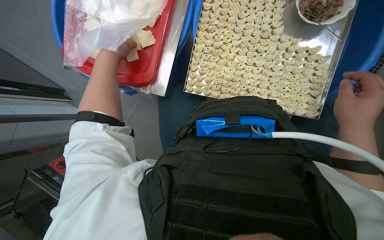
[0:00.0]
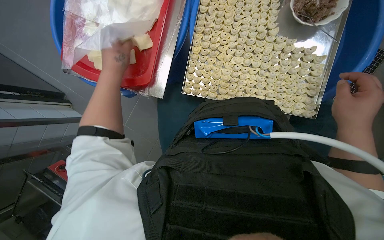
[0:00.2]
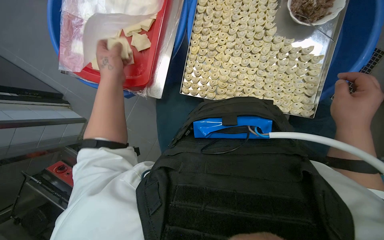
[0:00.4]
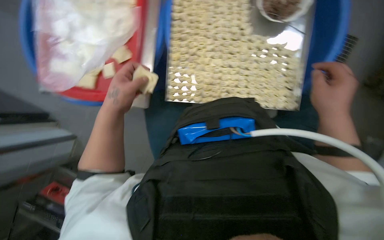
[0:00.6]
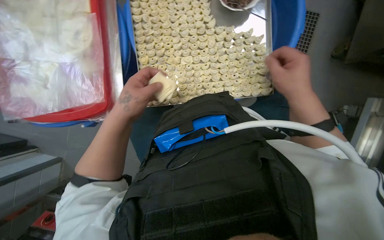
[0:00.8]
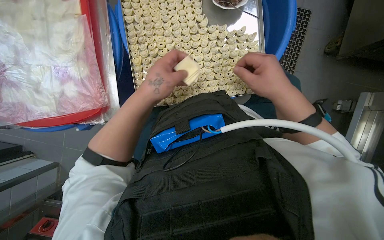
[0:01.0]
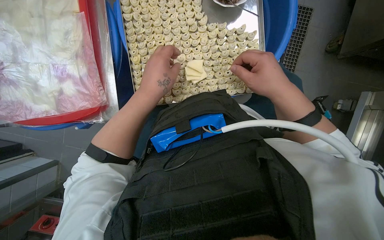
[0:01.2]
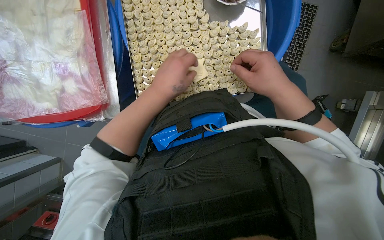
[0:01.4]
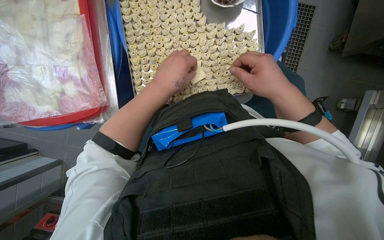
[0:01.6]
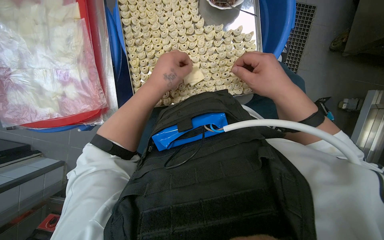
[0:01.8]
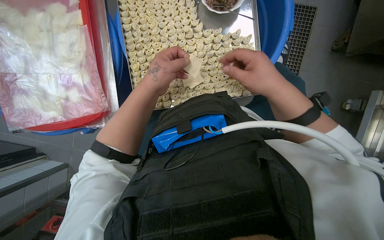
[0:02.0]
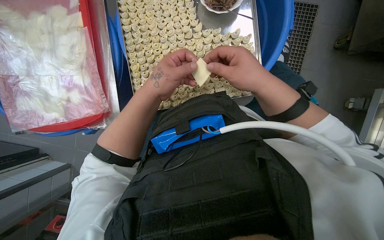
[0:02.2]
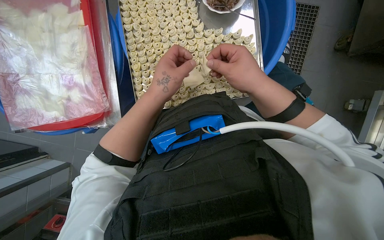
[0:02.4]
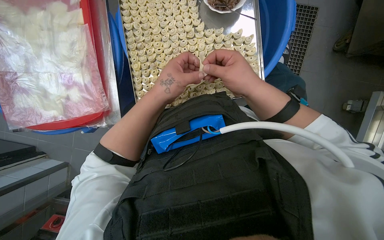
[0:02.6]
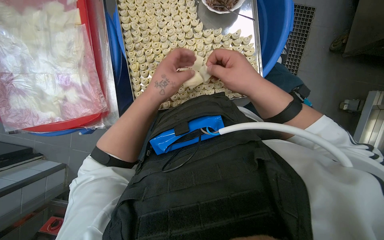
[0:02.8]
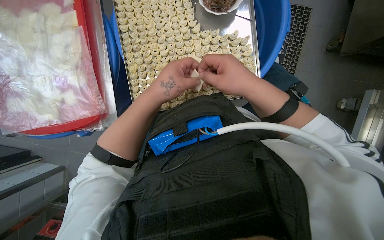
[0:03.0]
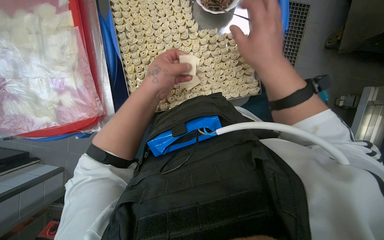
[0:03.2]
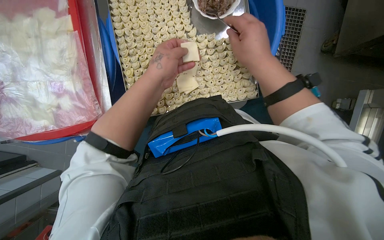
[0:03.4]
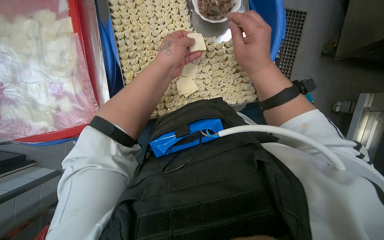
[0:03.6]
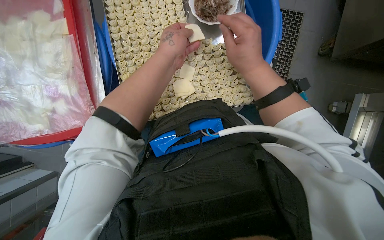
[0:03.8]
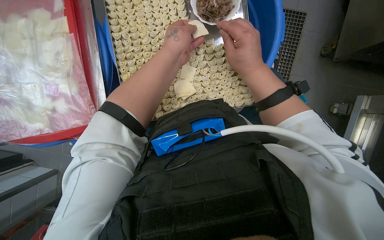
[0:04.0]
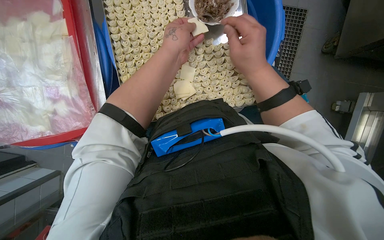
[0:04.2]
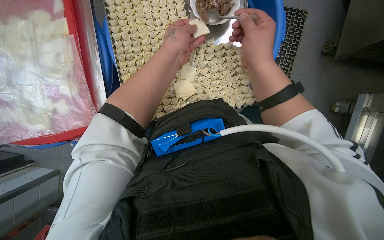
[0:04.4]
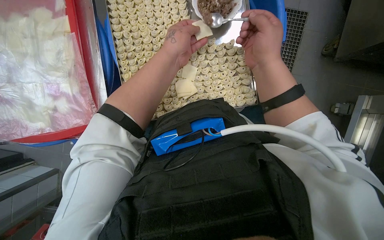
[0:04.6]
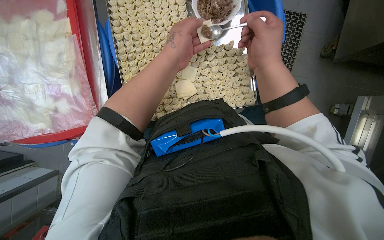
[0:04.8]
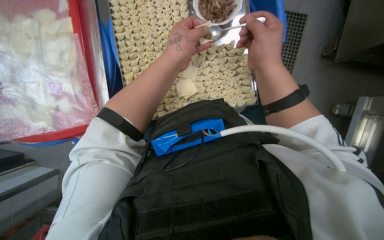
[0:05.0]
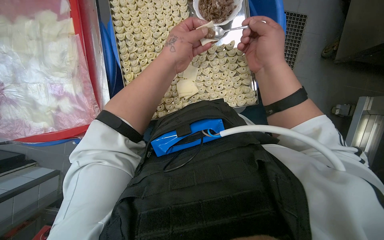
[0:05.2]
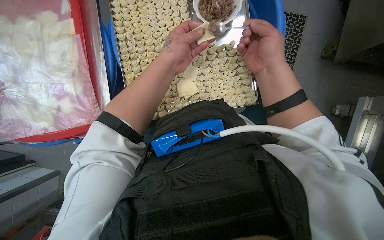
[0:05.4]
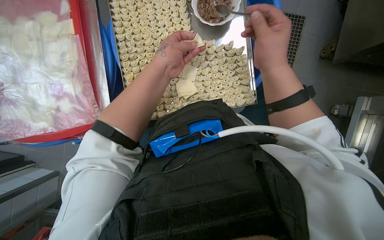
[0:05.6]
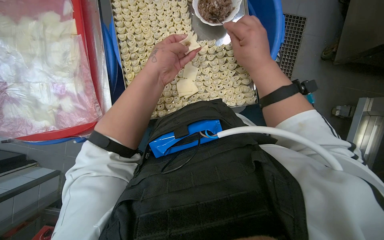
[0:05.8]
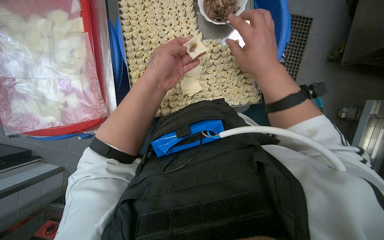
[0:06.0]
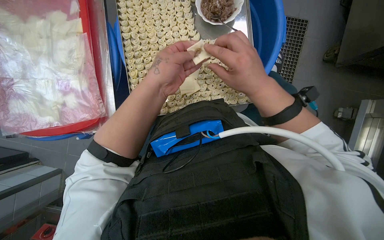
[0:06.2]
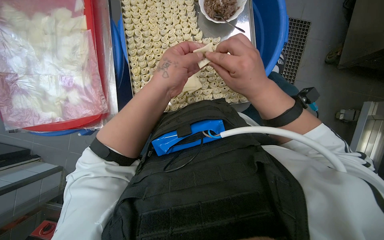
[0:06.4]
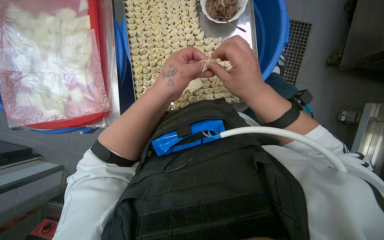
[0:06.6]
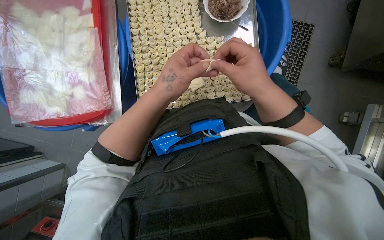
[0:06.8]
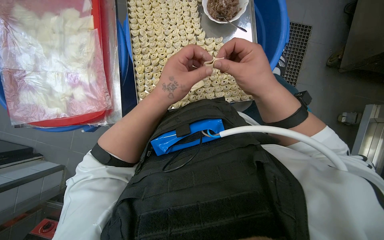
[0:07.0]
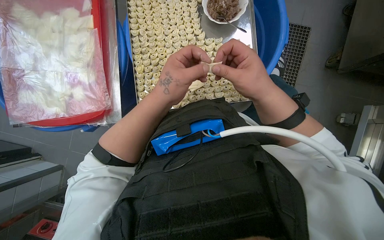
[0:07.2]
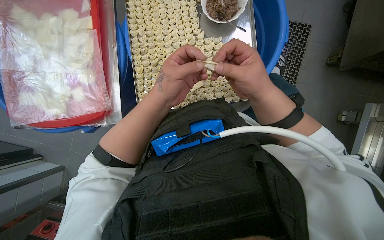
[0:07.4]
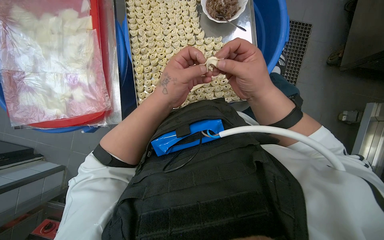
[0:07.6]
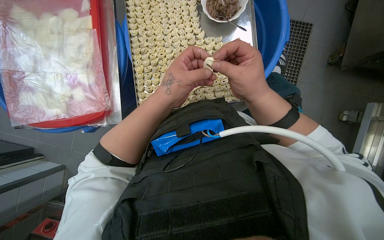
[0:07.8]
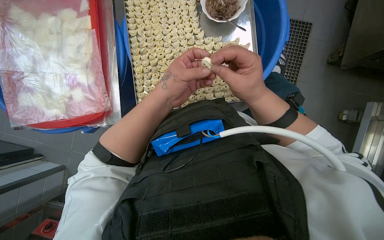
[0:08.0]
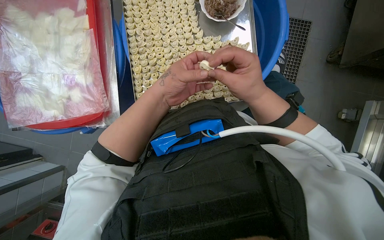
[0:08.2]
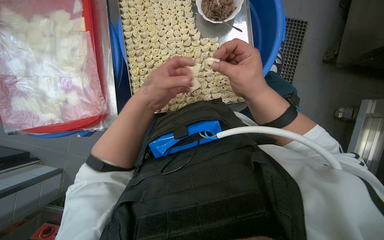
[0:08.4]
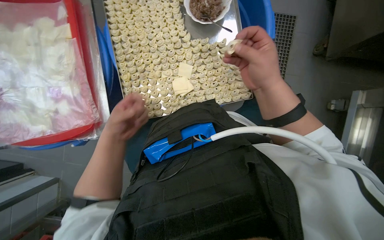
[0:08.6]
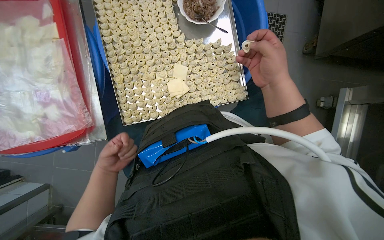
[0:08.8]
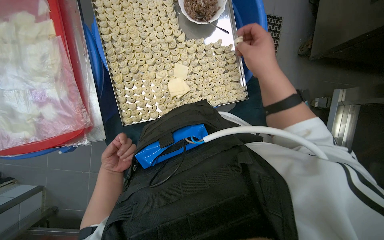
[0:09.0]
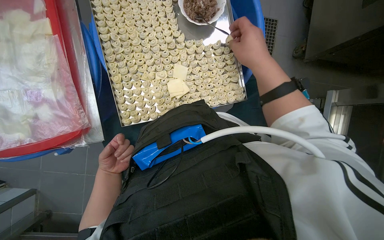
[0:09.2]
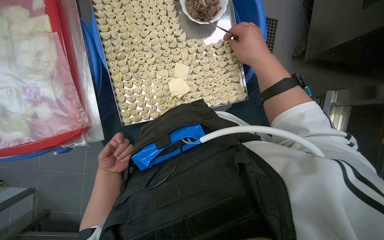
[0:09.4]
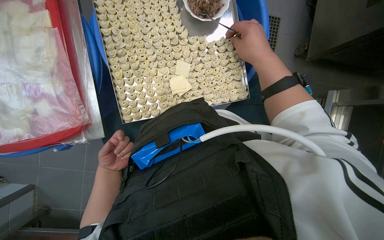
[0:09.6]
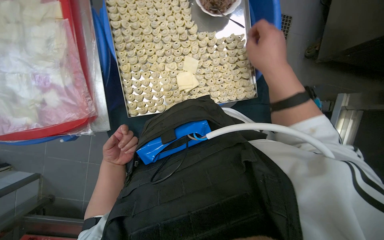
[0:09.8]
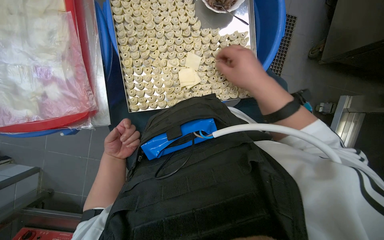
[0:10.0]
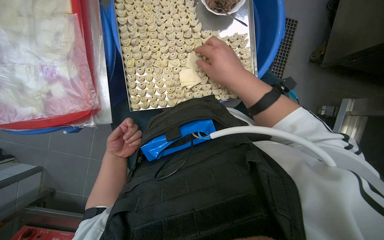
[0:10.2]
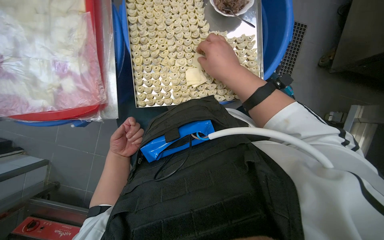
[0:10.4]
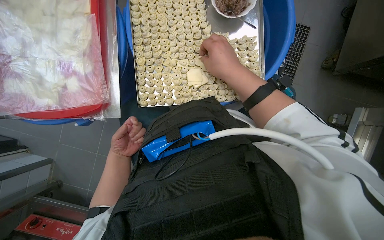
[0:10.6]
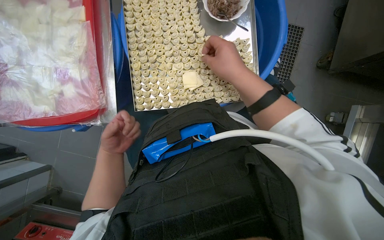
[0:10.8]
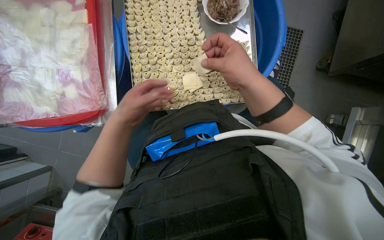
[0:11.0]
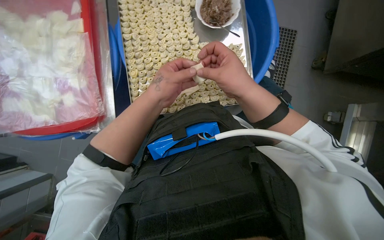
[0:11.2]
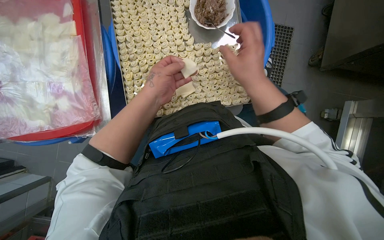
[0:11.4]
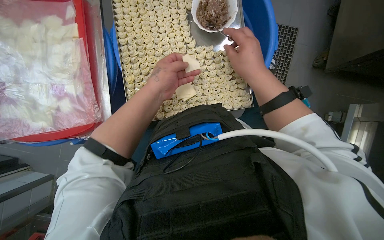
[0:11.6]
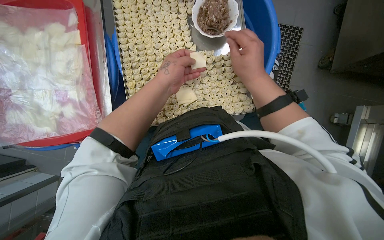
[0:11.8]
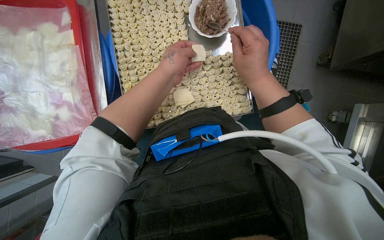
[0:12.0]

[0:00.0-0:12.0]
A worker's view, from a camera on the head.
Job: preparing food.
The whole recording: Making dumplings with meat filling. The worker picks up dough, fills it with meat, folds it, and places the finished dumpling on a tray.
0:00.0 to 0:01.6: The left hand is displaced to the right by about 25 cm.
0:01.6 to 0:03.0: The hands work in one place, with small movements.
0:03.0 to 0:04.4: The hands both shift up the picture by about 10 cm.
0:04.4 to 0:06.0: The left hand goes roughly 10 cm down the picture.
0:06.0 to 0:07.6: The hands stay close to where they were, moving slightly.
0:07.6 to 0:09.0: The left hand goes approximately 30 cm farther from the camera, to the left and down the picture.
0:09.0 to 0:10.4: The right hand moves to the left, about 15 cm.
0:10.4 to 0:12.0: The left hand moves up the picture, to the right and nearer to the camera, approximately 40 cm, while the right hand is displaced to the right by about 10 cm.

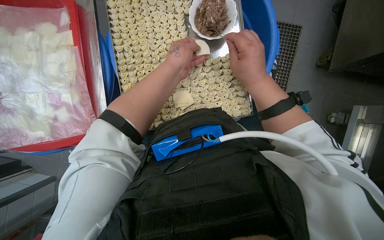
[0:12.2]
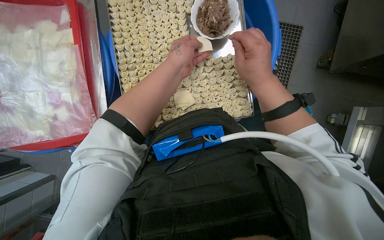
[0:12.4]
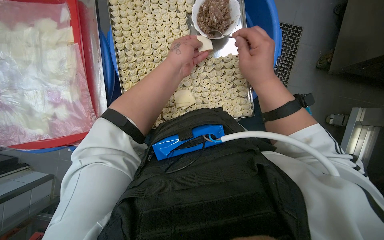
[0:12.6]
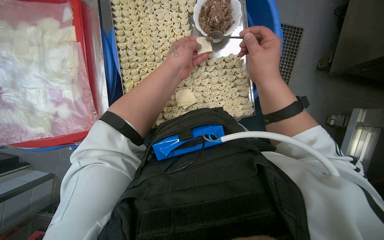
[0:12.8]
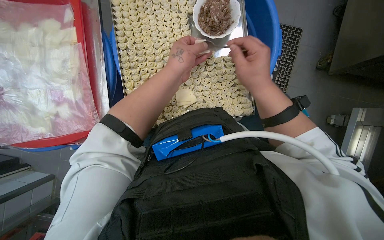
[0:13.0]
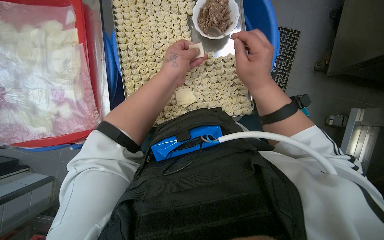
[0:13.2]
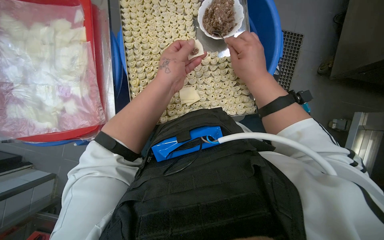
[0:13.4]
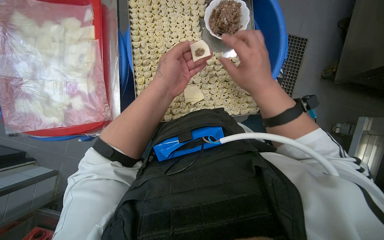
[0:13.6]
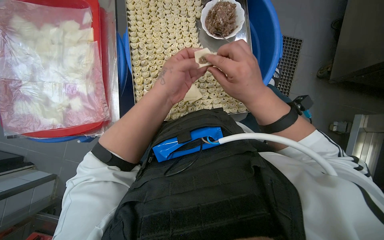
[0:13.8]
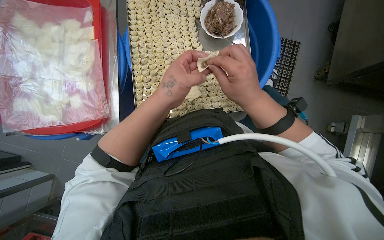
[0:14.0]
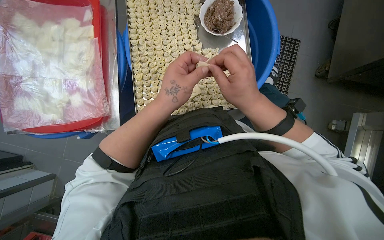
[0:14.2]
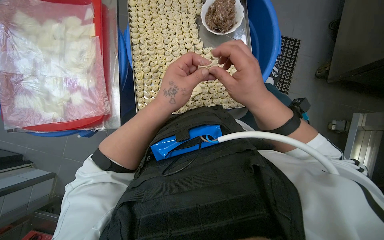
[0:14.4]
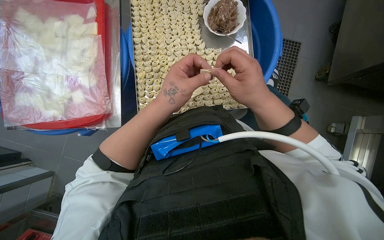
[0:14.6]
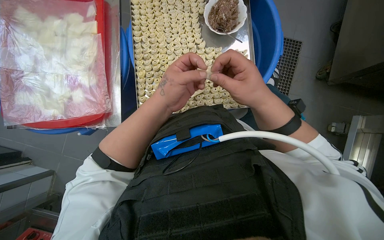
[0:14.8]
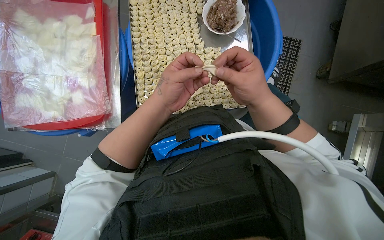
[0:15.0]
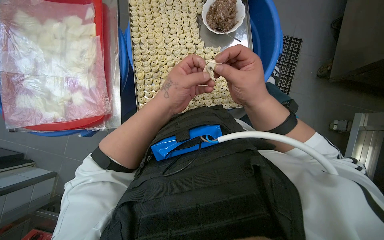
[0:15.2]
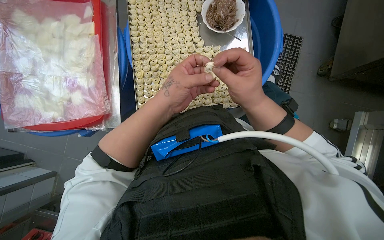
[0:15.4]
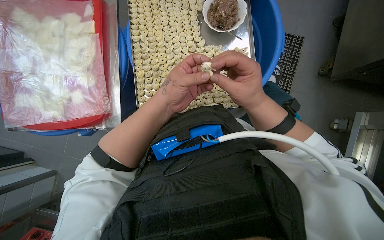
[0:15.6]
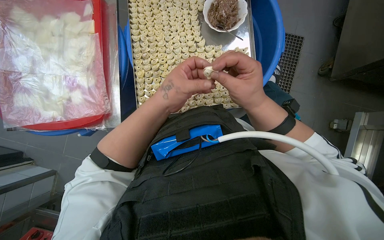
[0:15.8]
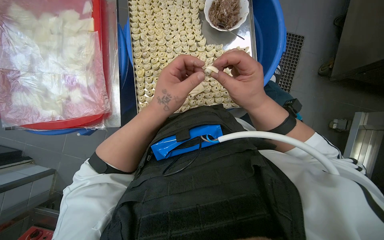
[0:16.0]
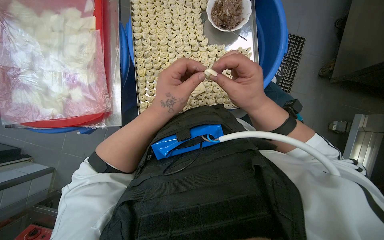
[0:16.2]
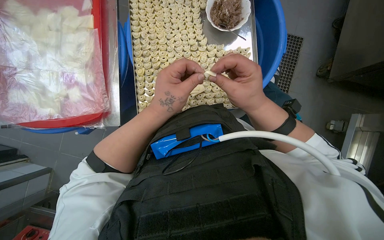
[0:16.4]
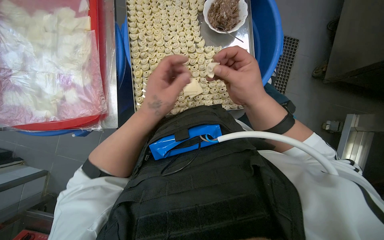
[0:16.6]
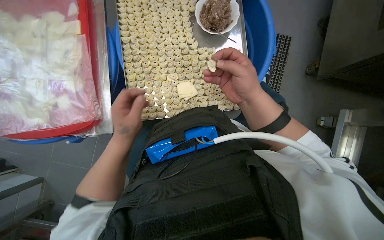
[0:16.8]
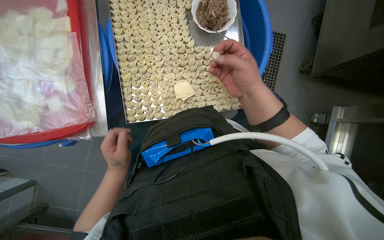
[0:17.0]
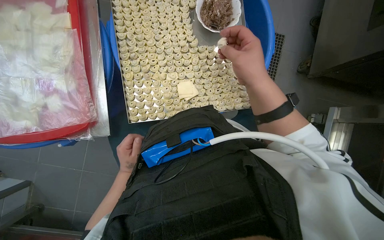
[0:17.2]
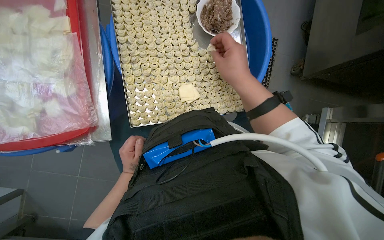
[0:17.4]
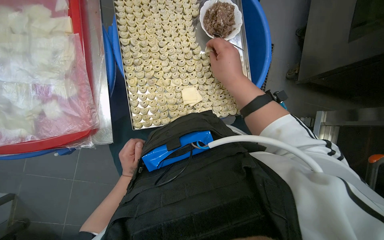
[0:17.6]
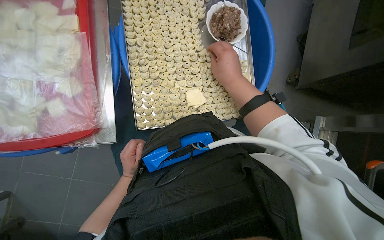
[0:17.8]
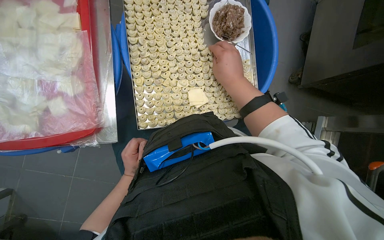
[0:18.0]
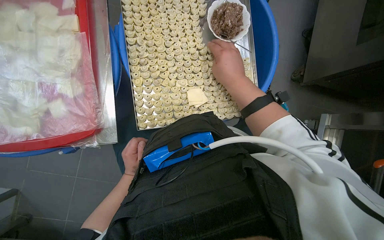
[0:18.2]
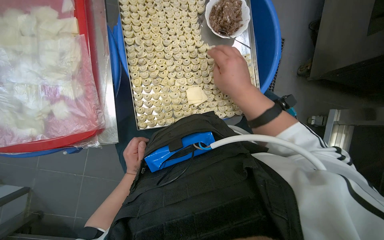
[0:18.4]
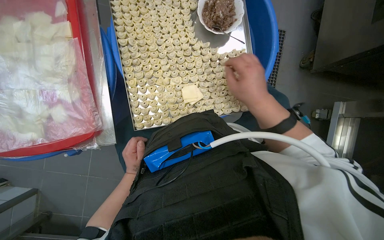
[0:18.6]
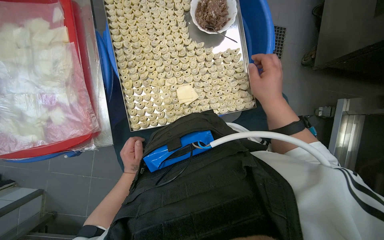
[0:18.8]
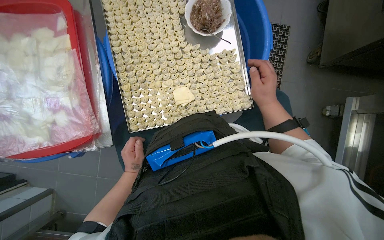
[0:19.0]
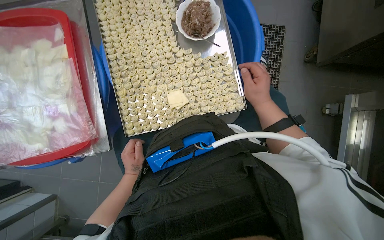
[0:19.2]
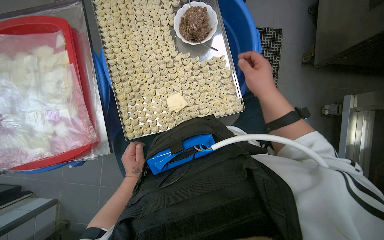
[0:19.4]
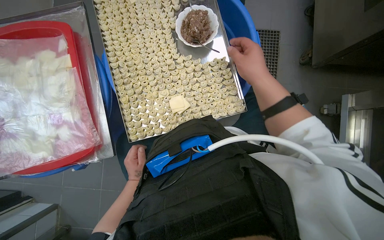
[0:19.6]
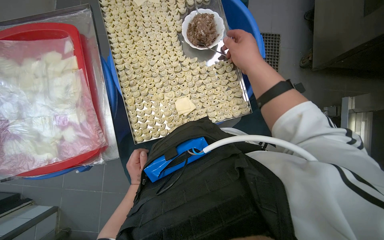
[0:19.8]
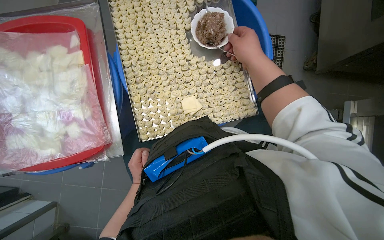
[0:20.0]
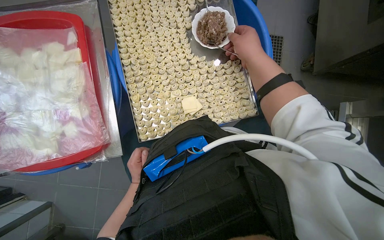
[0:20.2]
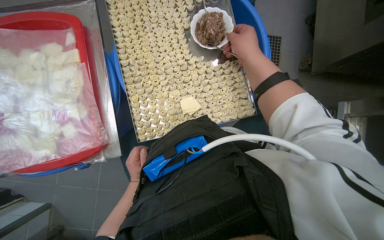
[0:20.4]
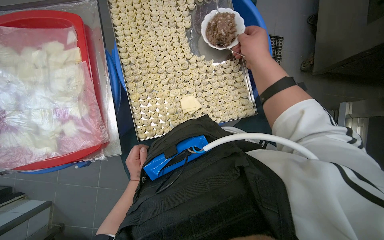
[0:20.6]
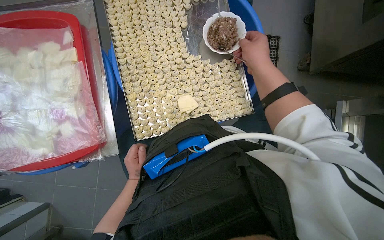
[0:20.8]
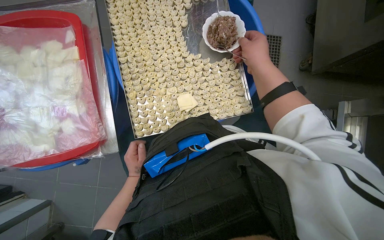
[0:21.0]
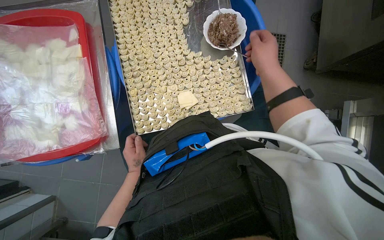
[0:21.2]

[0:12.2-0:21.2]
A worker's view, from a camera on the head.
Job: preparing food.
The whole recording: Making dumplings with meat filling. The worker picks up dough, fills it with meat, folds it, and places the finished dumpling on a tray.
0:12.2 to 0:13.8: The left hand shifts some 10 cm down the picture.
0:13.8 to 0:16.6: The hands make small movements and keep their place.
0:16.6 to 0:18.2: The left hand travels farther from the camera, to the left and down the picture by about 30 cm.
0:18.2 to 0:19.8: The right hand shifts approximately 15 cm to the right.
0:19.8 to 0:21.2: The hands work in one place, with small movements.
